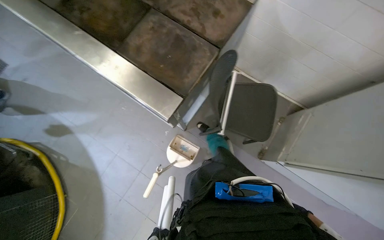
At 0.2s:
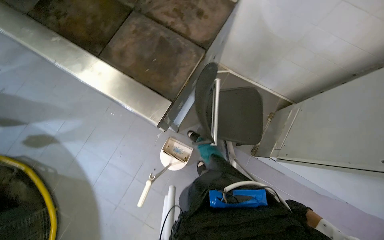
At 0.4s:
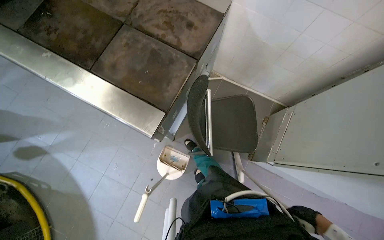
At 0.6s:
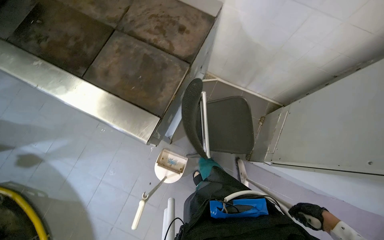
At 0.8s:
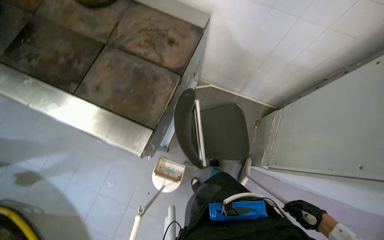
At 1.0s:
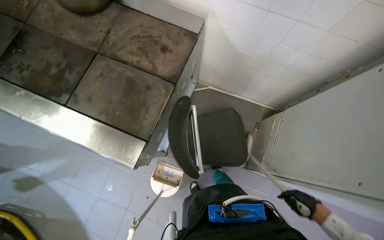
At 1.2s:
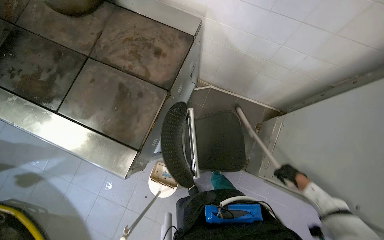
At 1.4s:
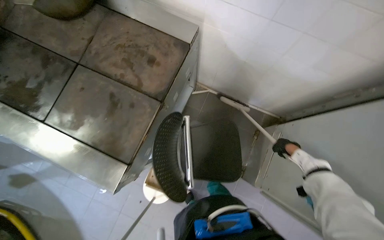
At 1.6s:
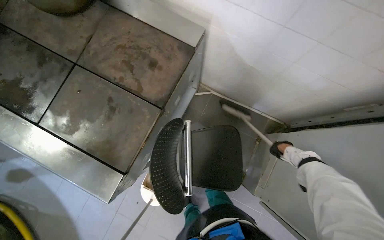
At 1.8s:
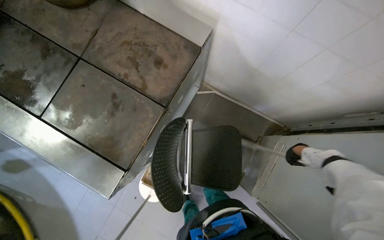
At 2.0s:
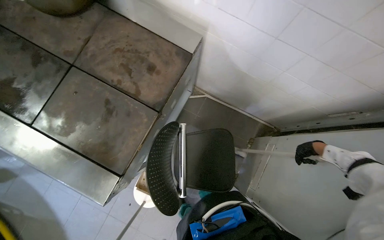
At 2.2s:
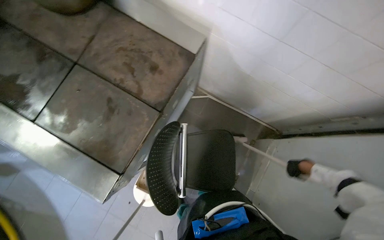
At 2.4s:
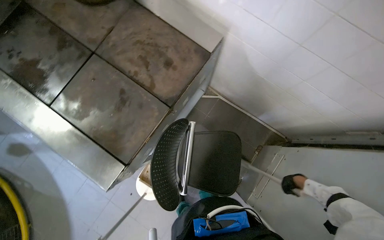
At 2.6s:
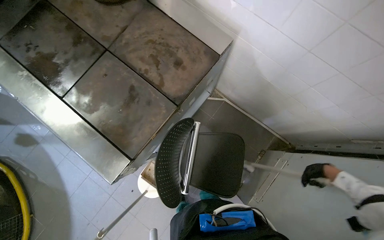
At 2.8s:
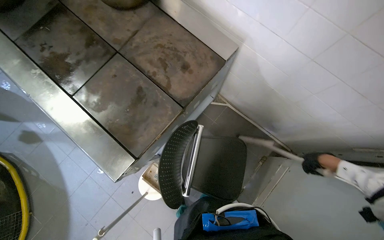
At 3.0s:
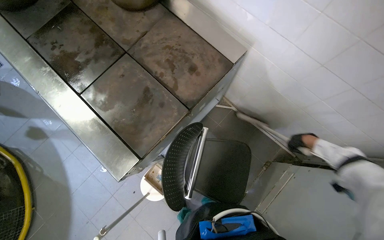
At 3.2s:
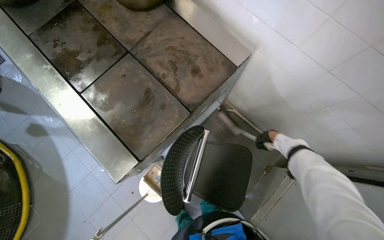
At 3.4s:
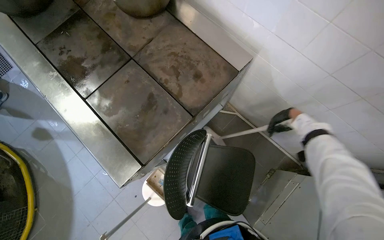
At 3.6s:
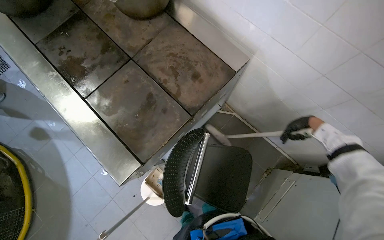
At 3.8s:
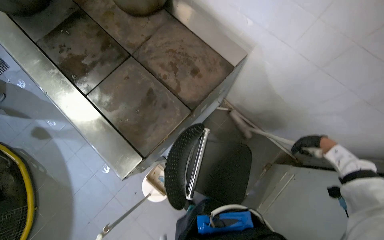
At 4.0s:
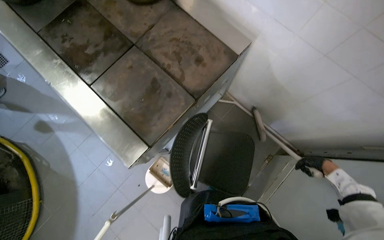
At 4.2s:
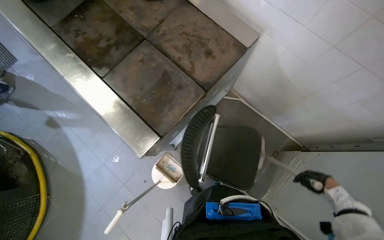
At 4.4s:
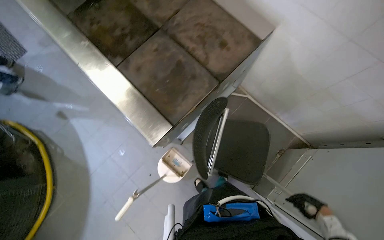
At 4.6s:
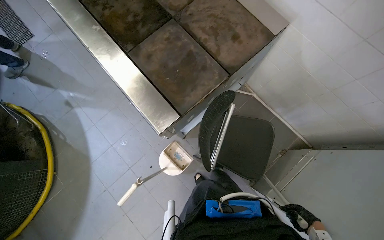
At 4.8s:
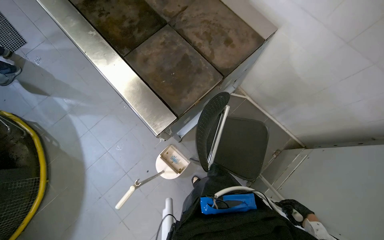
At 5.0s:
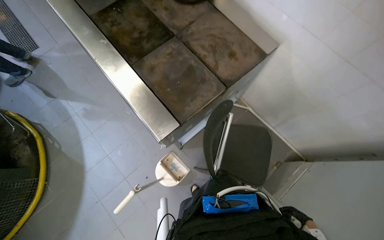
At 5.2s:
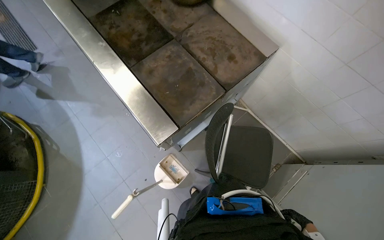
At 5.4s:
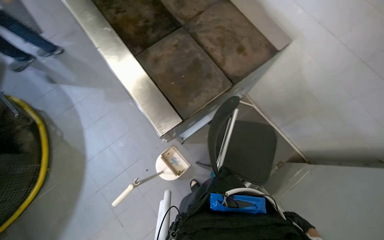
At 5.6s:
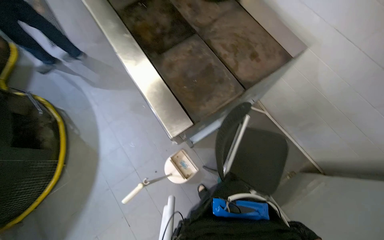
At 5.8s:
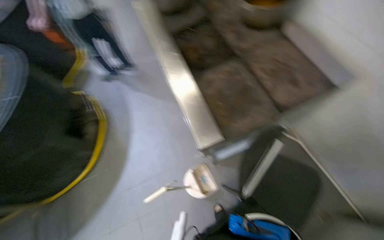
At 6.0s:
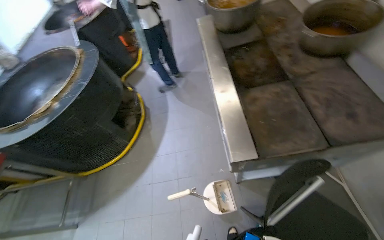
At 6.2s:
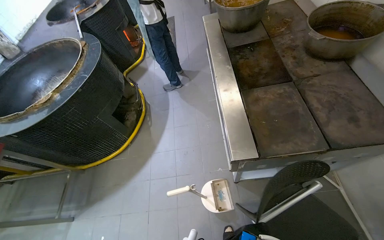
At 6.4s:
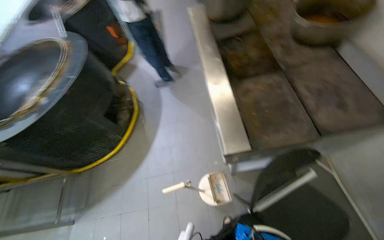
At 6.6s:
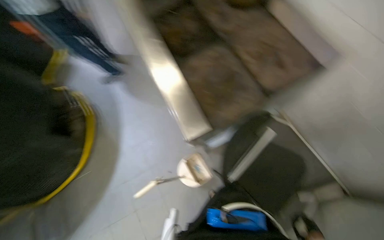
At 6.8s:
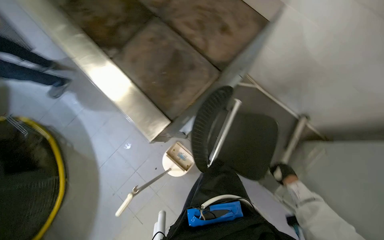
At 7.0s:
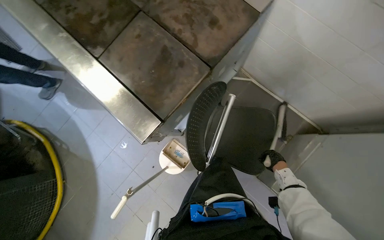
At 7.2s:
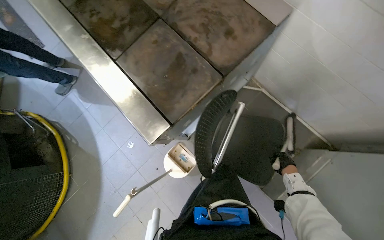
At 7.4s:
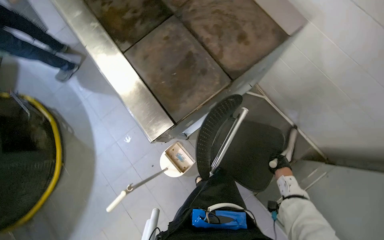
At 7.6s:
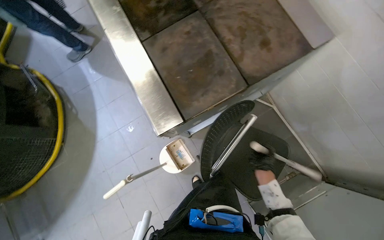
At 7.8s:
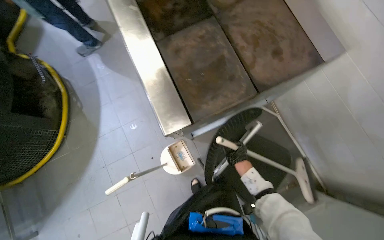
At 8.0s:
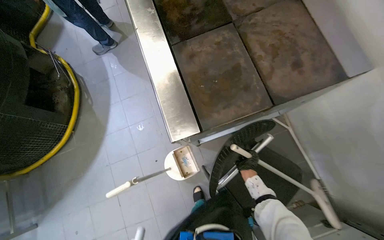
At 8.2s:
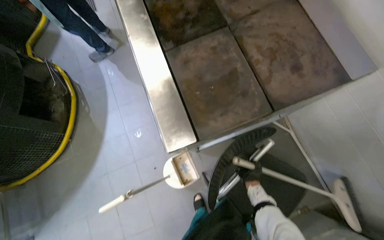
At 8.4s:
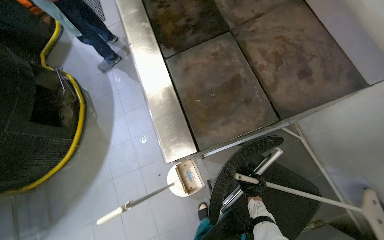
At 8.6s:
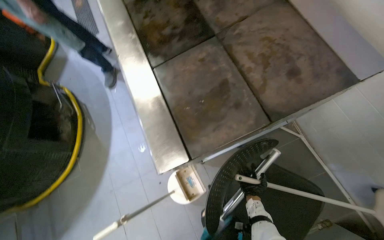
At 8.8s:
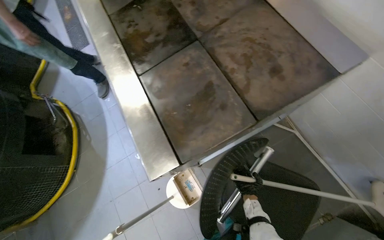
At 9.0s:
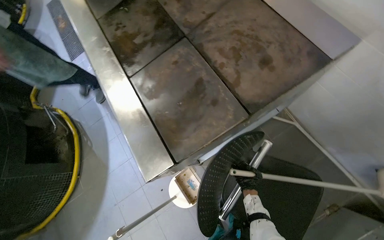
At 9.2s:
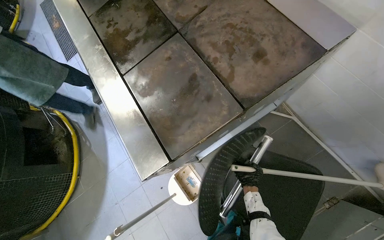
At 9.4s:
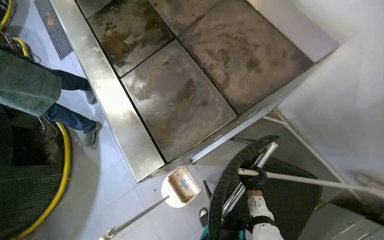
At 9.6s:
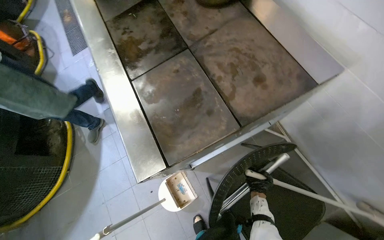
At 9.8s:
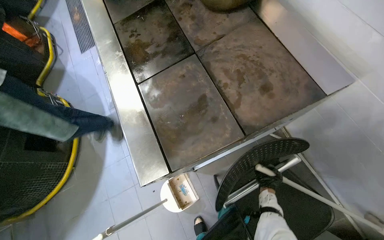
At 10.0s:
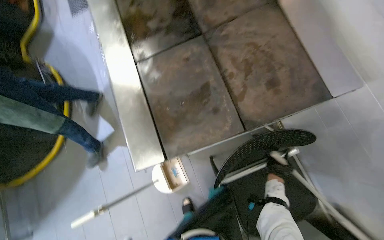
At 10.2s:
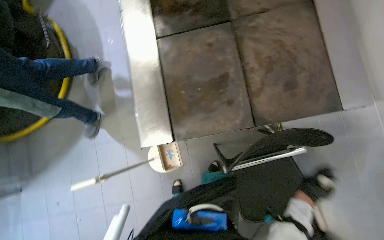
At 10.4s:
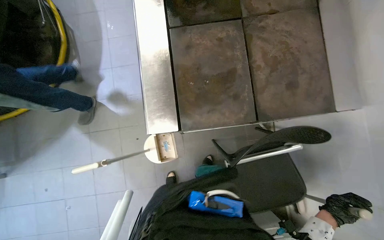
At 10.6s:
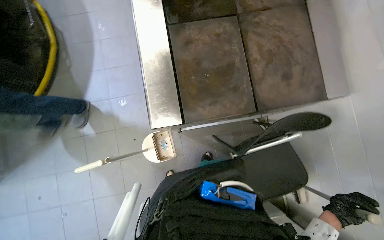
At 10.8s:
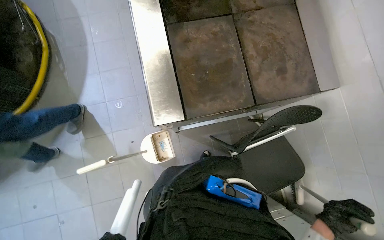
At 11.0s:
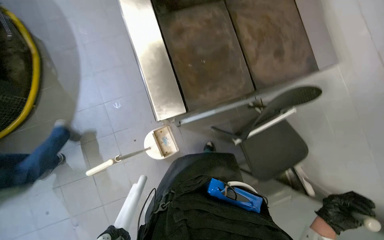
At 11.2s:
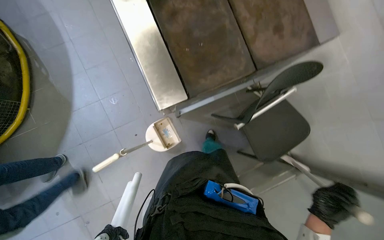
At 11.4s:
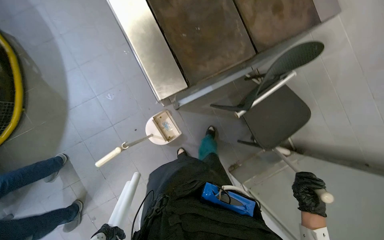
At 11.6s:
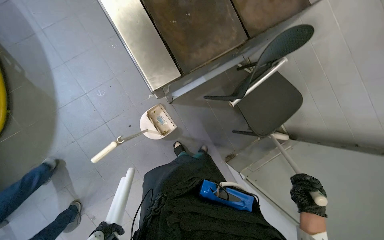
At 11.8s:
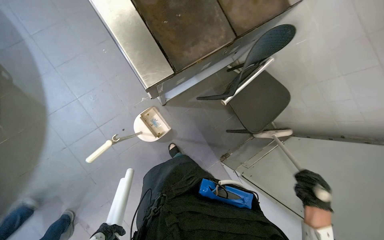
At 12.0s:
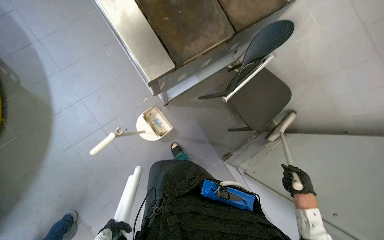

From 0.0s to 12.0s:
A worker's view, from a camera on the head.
Job: sweeping floor.
The whole recording: Sweeping kitchen floor. The worker sweeps the kitchen floor with a broom and dustpan, moving chairs to clean underneath them.
From 0.0s to 1.6s: The camera travels roughly 40 cm.
From 1.6s to 3.0s: The right hand moves nearer to the camera, some 15 cm.
From 3.0s to 4.4s: The right hand shifts roughly 35 cm down the picture.
From 4.4s to 6.0s: The head turns to the left by approximately 40 degrees. The wearer looks some 15 degrees further upward.
From 6.0s to 7.6s: The wearer looks about 25 degrees further to the right. The camera pitches downward, by about 20 degrees.
From 7.6s to 9.0s: The right hand moves some 15 cm farther from the camera and comes back.
From 9.0s to 10.4s: The view tips downward by approximately 15 degrees. Everything in view rotates about 25 degrees clockwise.
From 10.4s to 12.0s: The head rotates approximately 30 degrees to the right.

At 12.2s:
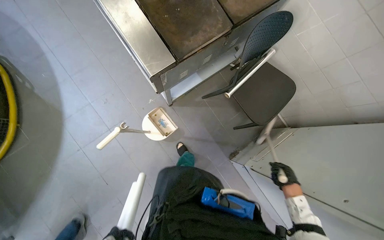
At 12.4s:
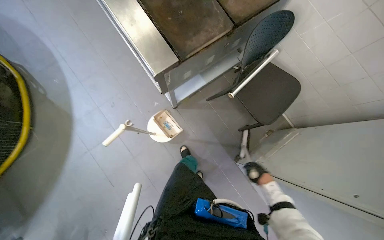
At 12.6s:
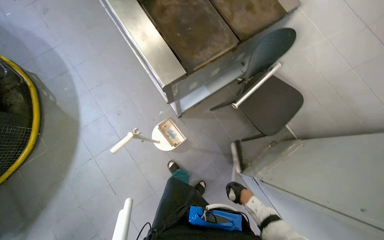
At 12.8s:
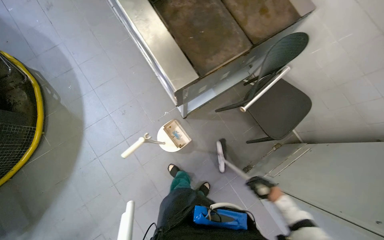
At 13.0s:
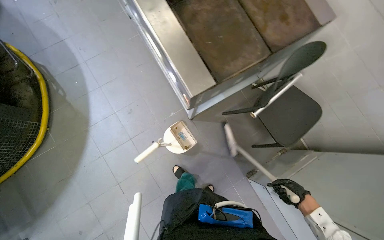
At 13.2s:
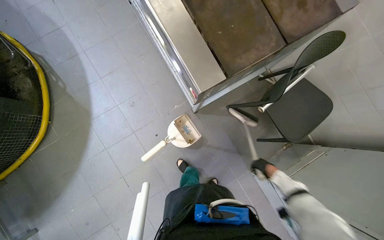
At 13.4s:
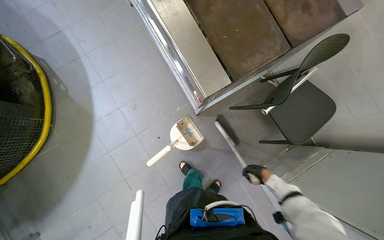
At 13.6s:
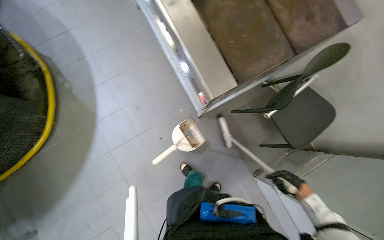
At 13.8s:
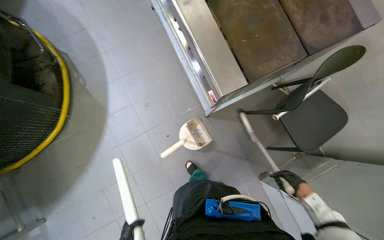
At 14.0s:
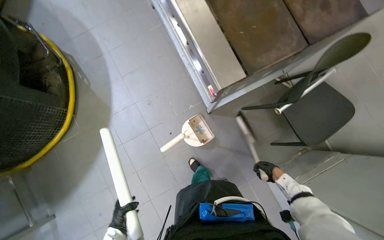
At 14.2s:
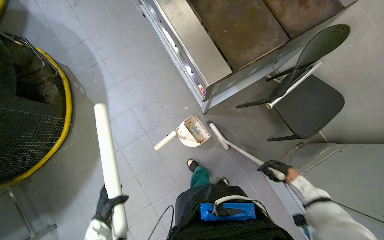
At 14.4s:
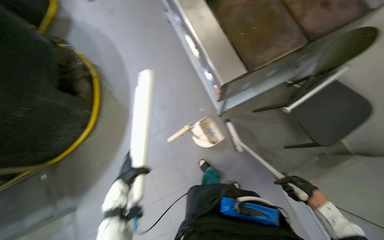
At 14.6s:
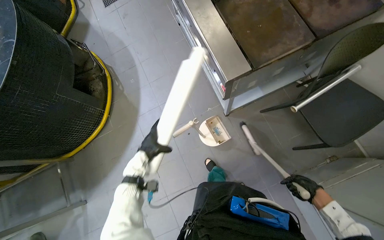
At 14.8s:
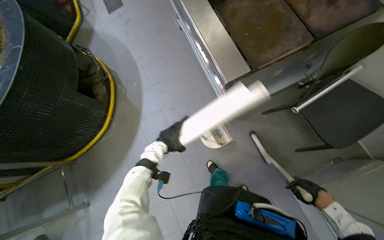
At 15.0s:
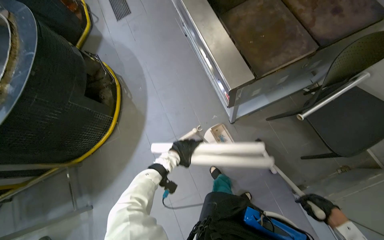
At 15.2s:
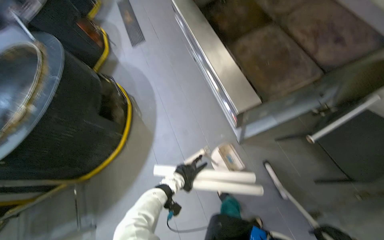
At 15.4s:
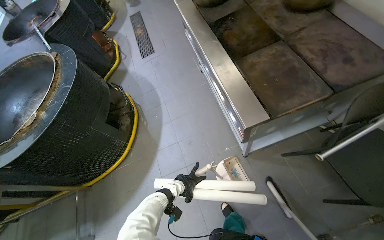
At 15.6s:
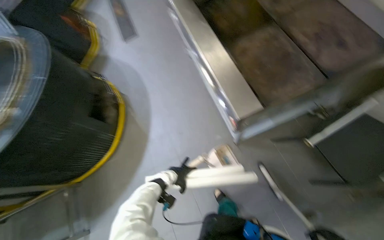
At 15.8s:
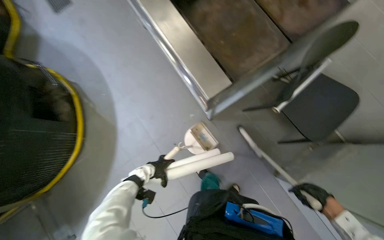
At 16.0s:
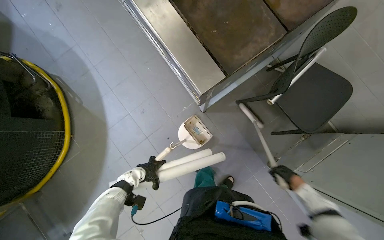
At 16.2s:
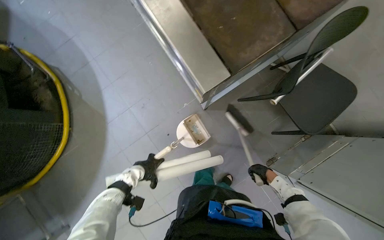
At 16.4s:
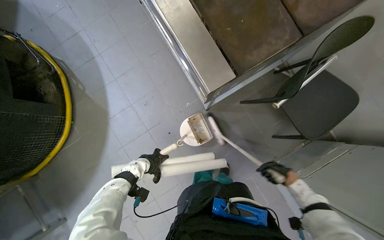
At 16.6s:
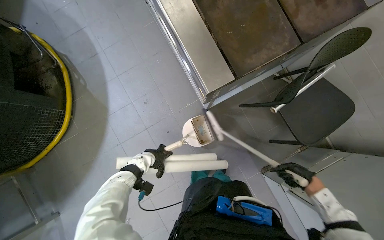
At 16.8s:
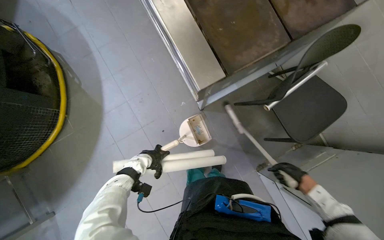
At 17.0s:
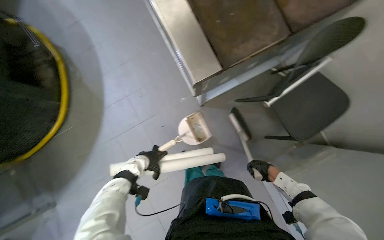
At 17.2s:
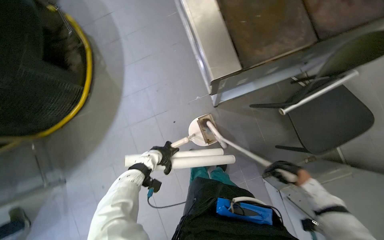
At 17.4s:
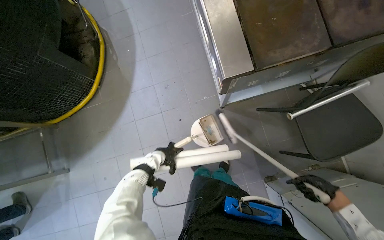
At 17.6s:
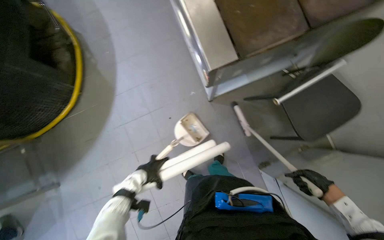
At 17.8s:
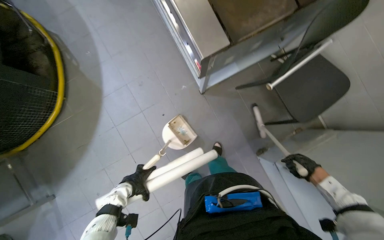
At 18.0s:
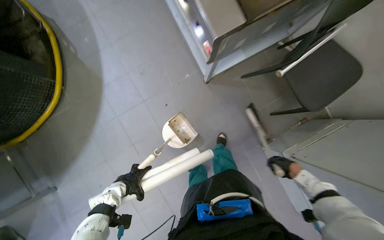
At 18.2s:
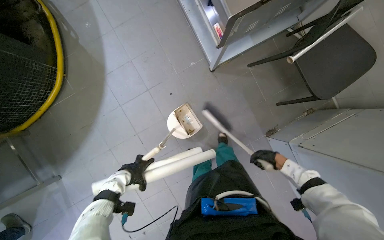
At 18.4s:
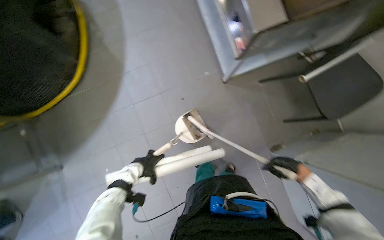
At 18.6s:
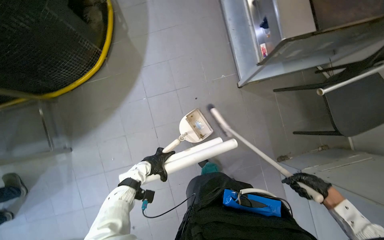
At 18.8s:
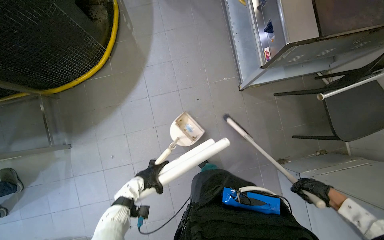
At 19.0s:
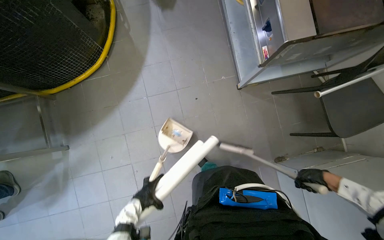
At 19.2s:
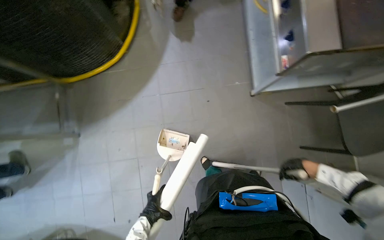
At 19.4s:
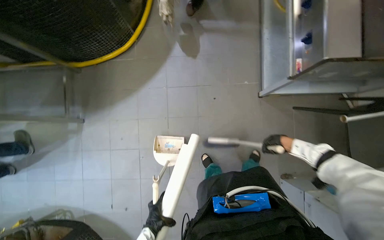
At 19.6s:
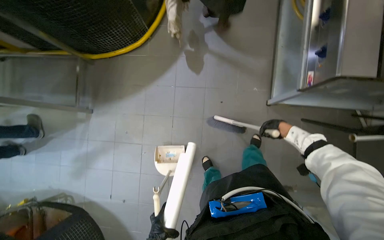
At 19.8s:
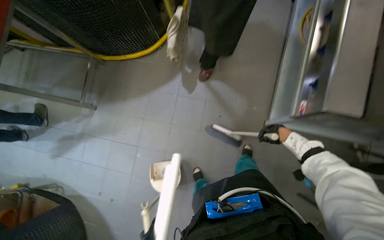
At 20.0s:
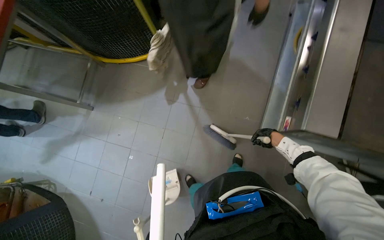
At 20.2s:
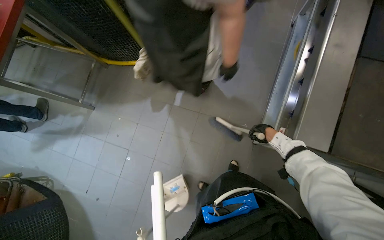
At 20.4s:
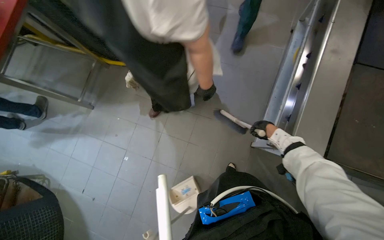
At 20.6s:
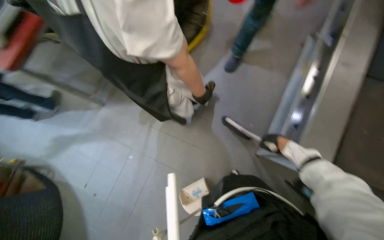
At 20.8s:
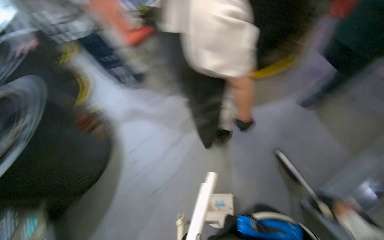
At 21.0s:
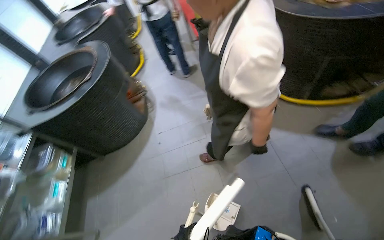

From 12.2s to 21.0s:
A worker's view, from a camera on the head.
Job: sweeping floor.
The whole recording: Sweeping kitchen floor. The worker sweeps the kitchen floor with a broom and dustpan, moving chairs to clean underneath them.
From 12.2s to 13.6s: The right hand goes left and right, about 25 cm each way, reversing 3 times.
From 13.6s to 15.2s: The view pans to the left by roughly 20 degrees. The view tips upward by some 15 degrees.
From 15.2s to 16.6s: The camera sweeps to the right, by some 15 degrees. The camera pitches downward, by some 15 degrees.
From 16.6s to 18.0s: The right hand travels nearer to the camera and back again, roughly 10 cm each way. The left hand goes approximately 20 cm down the picture and to the left.
From 18.0s to 19.6s: Everything in view rotates about 35 degrees clockwise. The right hand moves up the picture and to the left, some 40 cm.
From 19.6s to 21.0s: The head turns to the left by some 70 degrees.
